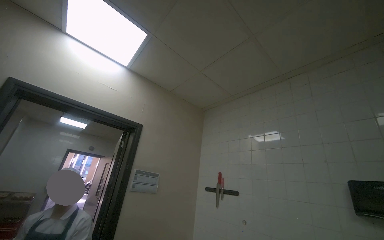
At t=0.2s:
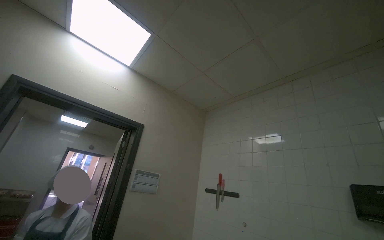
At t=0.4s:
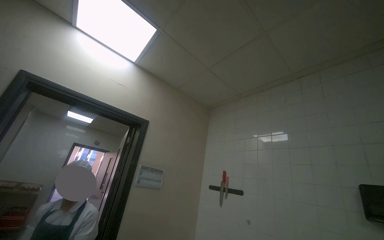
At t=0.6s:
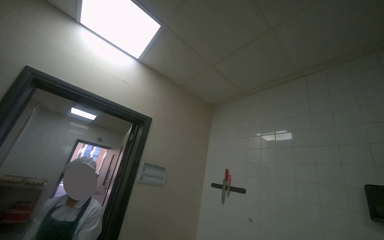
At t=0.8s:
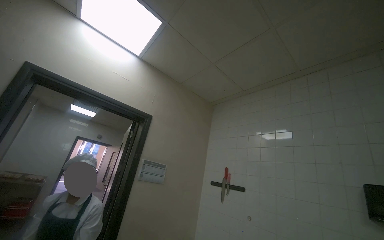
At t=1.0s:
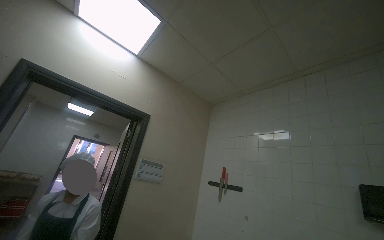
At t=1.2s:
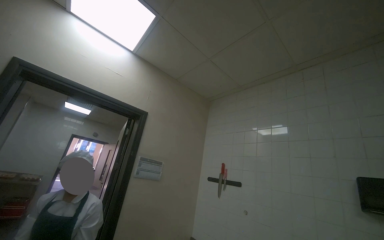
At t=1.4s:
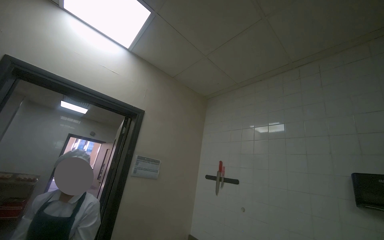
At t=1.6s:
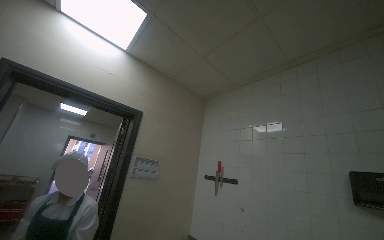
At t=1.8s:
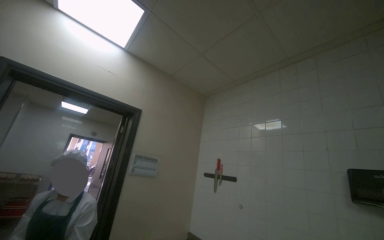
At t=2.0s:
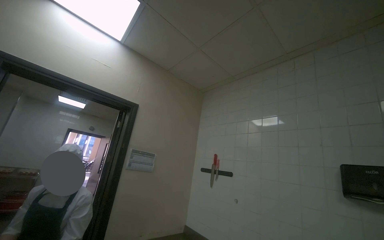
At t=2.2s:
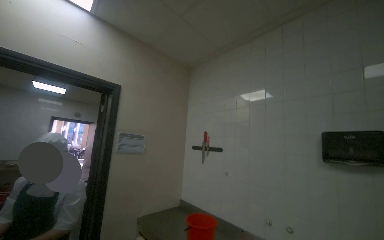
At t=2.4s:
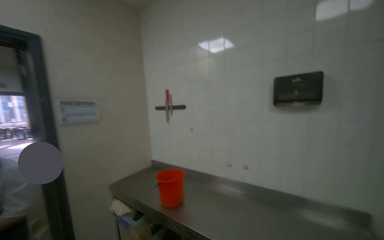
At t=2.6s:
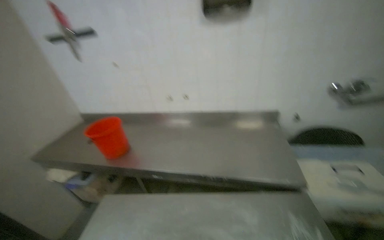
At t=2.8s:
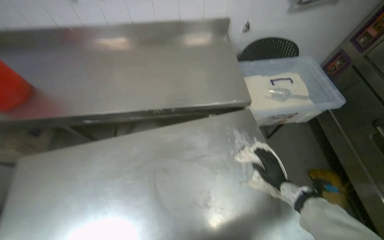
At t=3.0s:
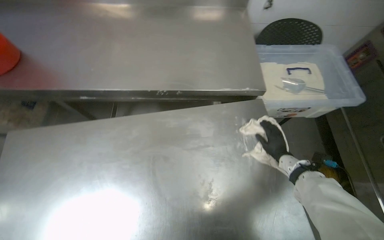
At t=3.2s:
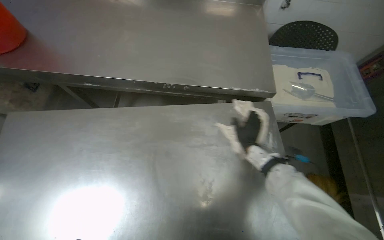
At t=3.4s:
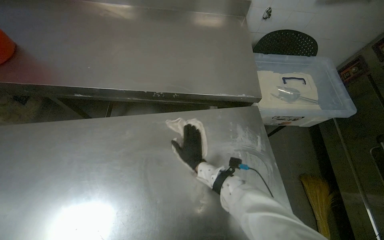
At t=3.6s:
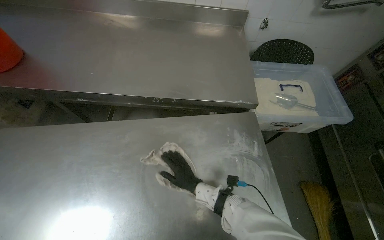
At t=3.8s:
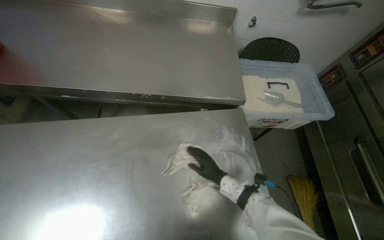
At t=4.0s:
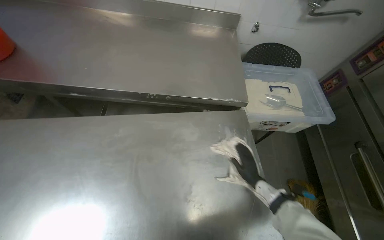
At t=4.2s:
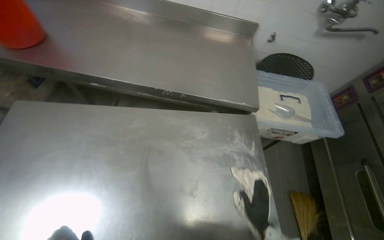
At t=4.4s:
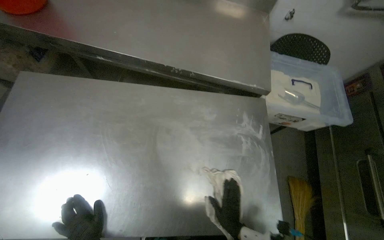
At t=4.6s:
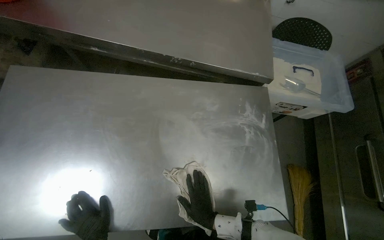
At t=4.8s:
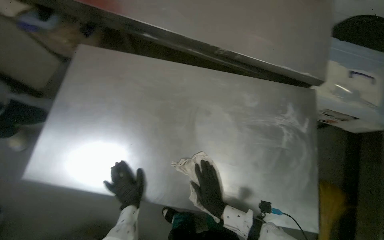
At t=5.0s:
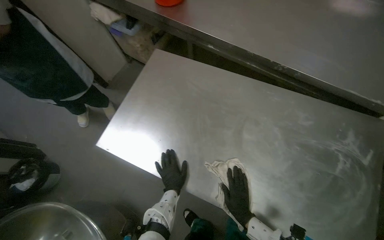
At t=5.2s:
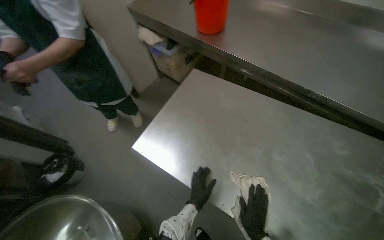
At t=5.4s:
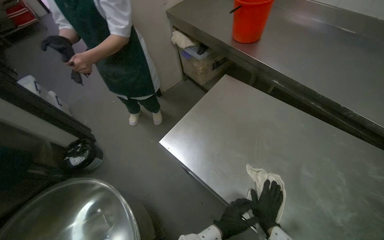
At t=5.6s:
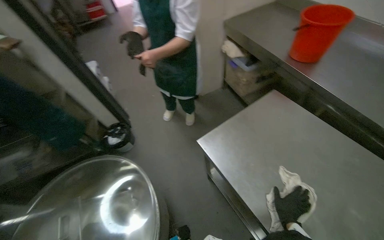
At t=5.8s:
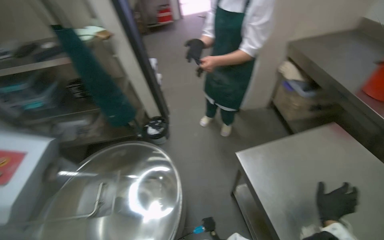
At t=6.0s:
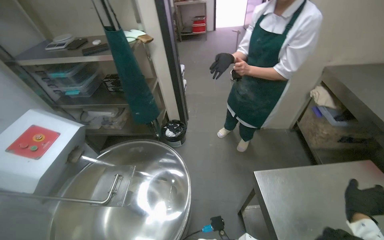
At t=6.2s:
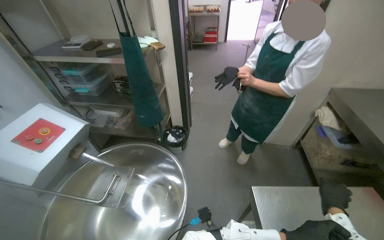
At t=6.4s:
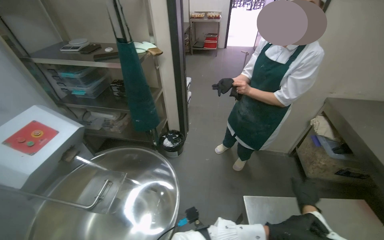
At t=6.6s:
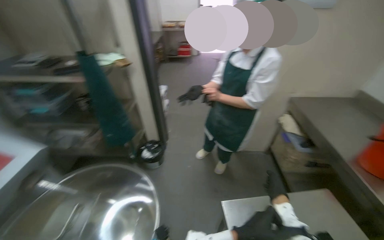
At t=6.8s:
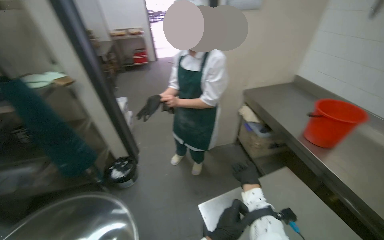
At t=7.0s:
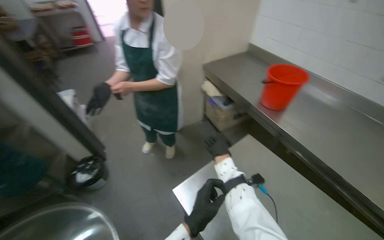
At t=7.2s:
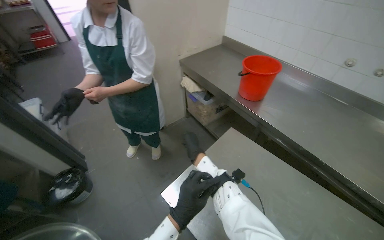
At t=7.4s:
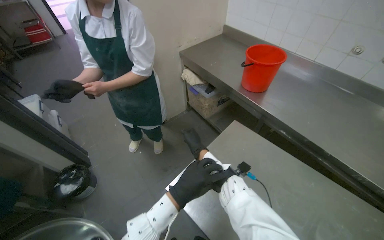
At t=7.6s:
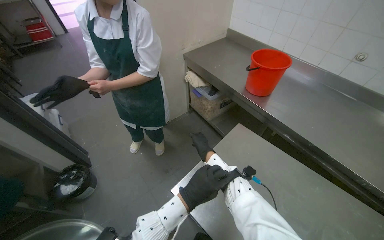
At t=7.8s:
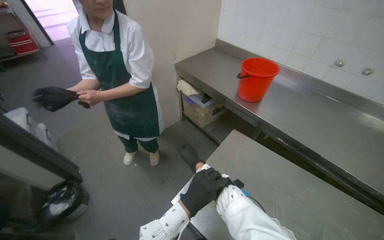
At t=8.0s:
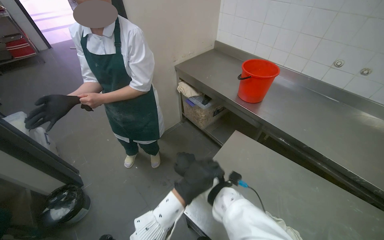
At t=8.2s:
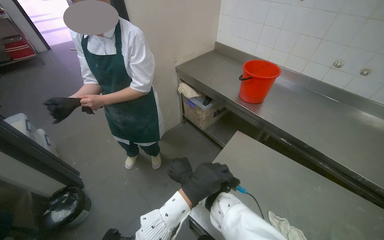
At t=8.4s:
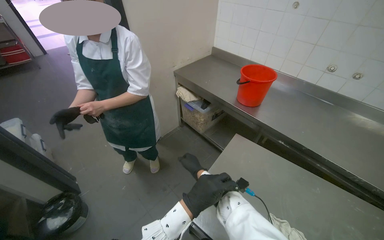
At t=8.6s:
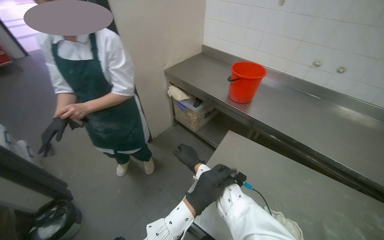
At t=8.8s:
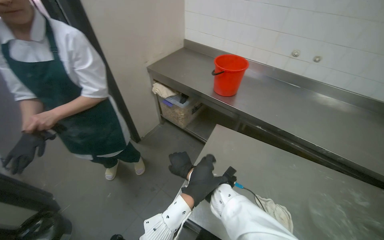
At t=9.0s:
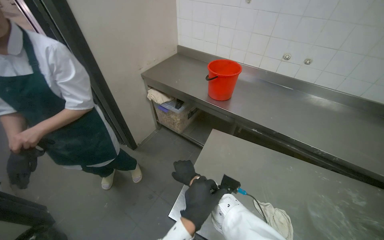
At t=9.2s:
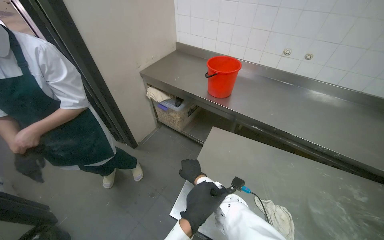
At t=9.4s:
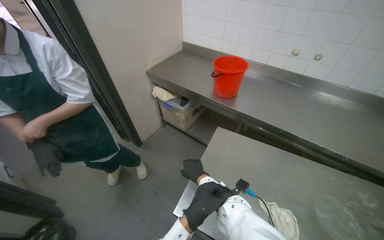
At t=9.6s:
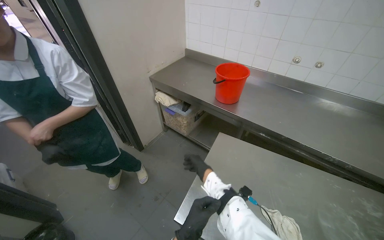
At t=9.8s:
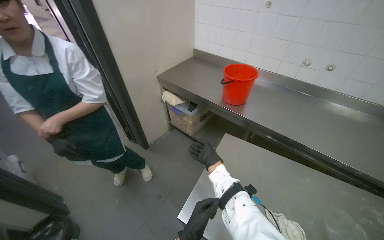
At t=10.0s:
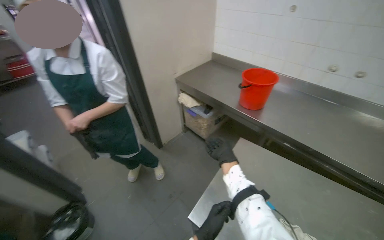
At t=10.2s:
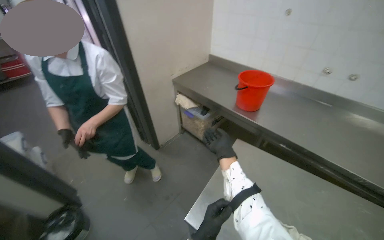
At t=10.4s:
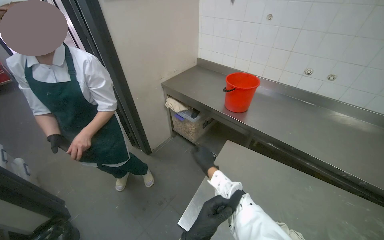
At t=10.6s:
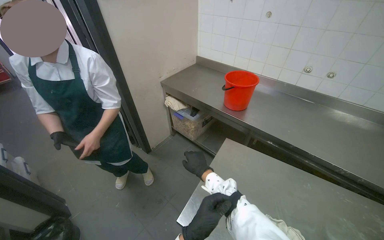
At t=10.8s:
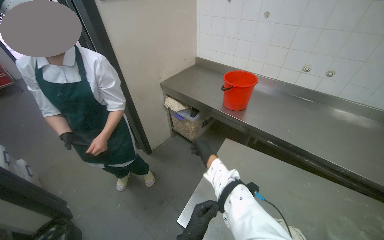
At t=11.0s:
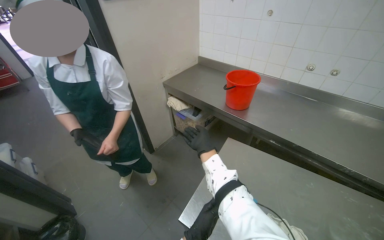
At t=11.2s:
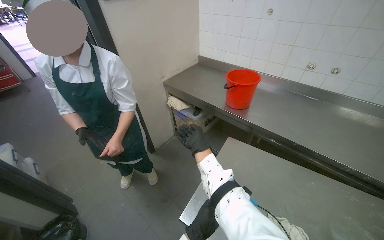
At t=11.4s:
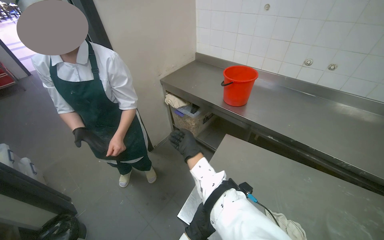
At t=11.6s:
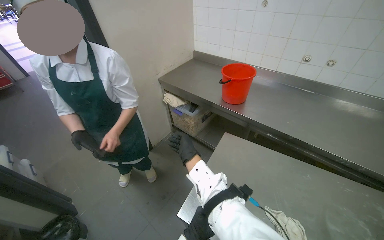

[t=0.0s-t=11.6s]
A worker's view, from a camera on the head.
Job: wiping surfaces.
The whole recording: Wiping kitchen countertop. The worker wipes a stainless steel kitchen countertop with a cloth.
t=1.4s to t=2.8s: The camera is carried approximately 60 cm. The wearer looks approximately 60 degrees further to the right. The view tips downward by approximately 75 degrees.
t=2.8s to t=4.4s: The right hand swings left and right, roughly 35 cm each way, with 2 reversals.
t=4.4s to t=5.8s: The head travels about 50 cm. The wearer's head swings roughly 75 degrees to the left.
t=5.8s to t=7.2s: The head rotates roughly 30 degrees to the right.

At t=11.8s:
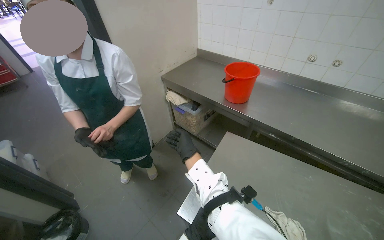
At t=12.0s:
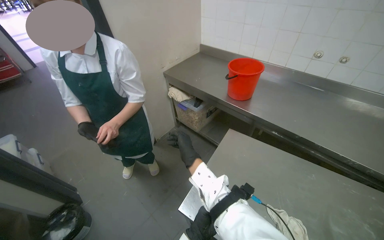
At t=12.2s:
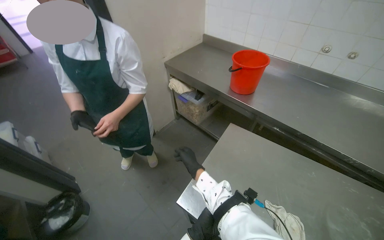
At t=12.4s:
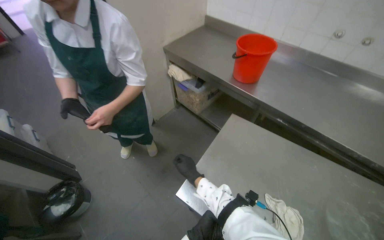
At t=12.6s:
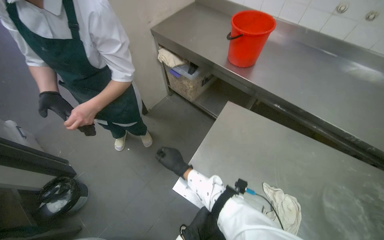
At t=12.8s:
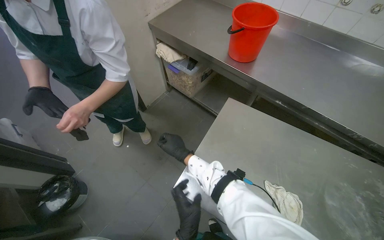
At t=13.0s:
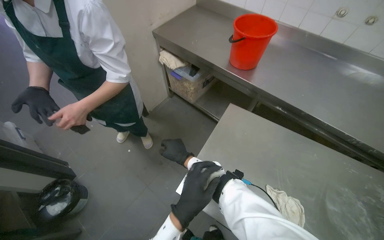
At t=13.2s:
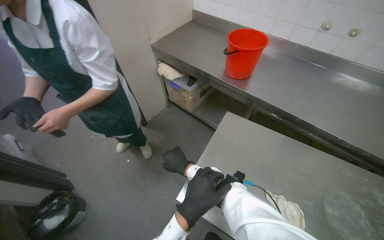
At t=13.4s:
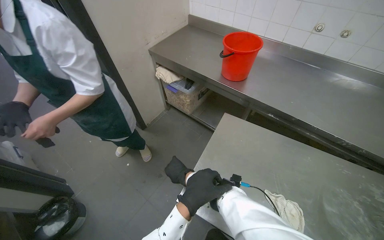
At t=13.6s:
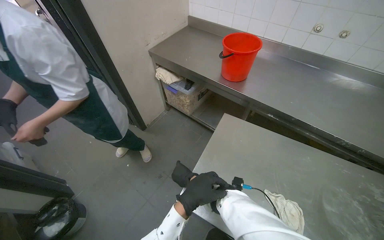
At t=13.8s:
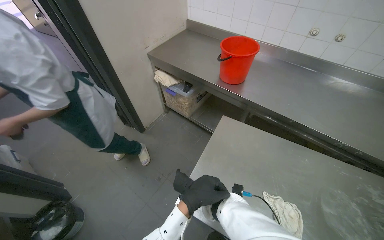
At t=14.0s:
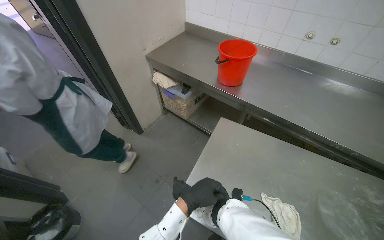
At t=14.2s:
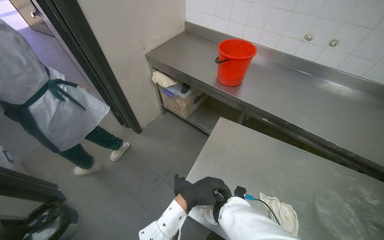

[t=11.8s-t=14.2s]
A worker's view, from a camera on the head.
Job: wiping surfaces.
The whole recording: Wiping kitchen countertop. The worker wipes a stainless steel kitchen countertop with a cloth.
t=11.8s to t=13.0s: The view tips downward by approximately 15 degrees.
t=13.0s to t=14.2s: The right hand heads nearer to the camera, covering about 20 cm.

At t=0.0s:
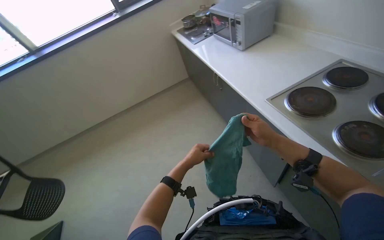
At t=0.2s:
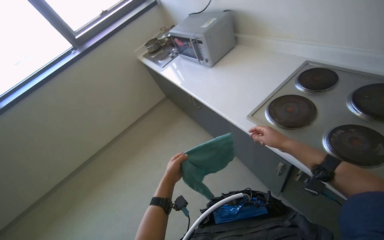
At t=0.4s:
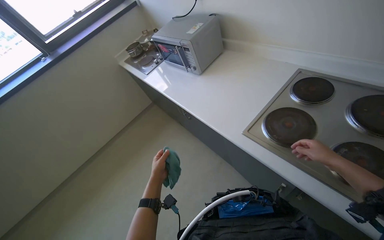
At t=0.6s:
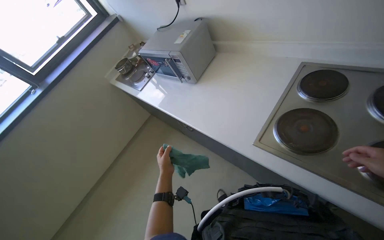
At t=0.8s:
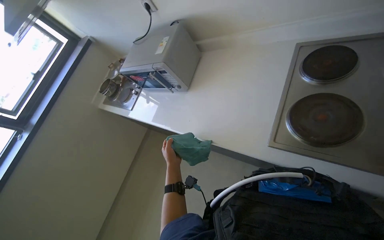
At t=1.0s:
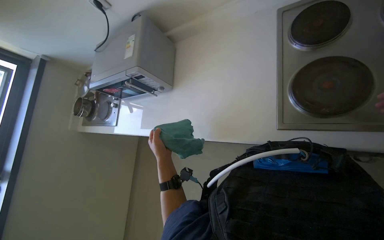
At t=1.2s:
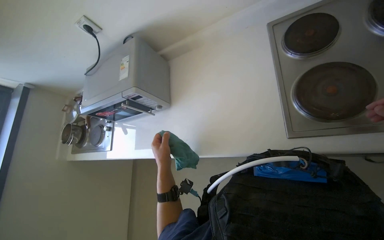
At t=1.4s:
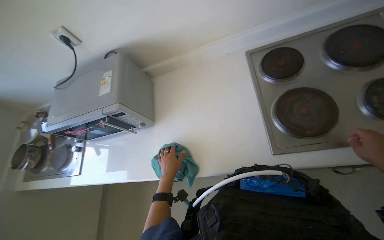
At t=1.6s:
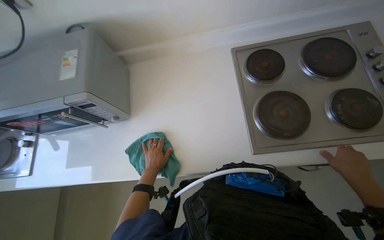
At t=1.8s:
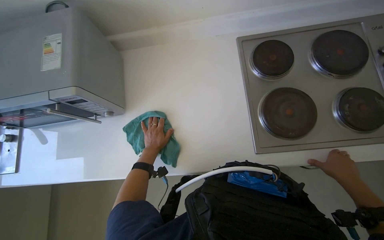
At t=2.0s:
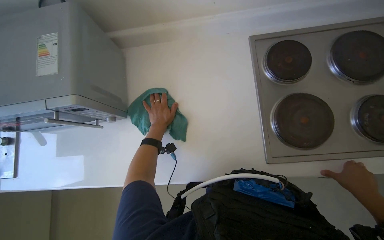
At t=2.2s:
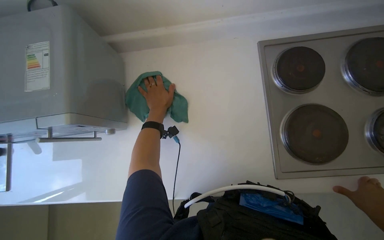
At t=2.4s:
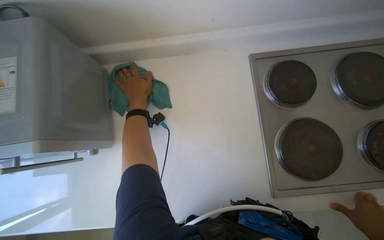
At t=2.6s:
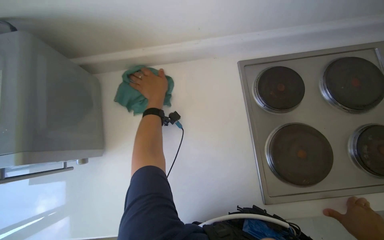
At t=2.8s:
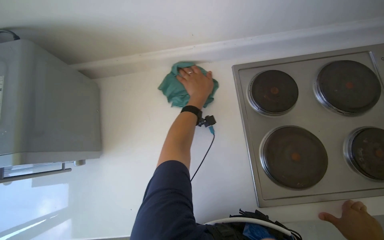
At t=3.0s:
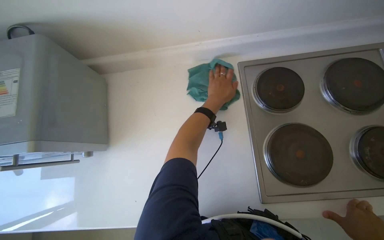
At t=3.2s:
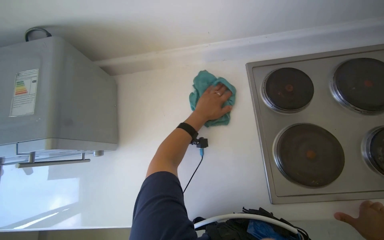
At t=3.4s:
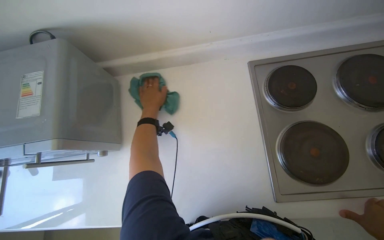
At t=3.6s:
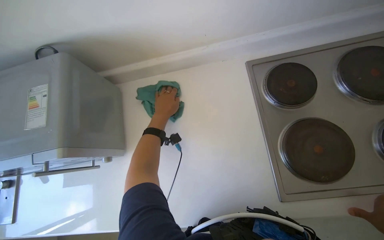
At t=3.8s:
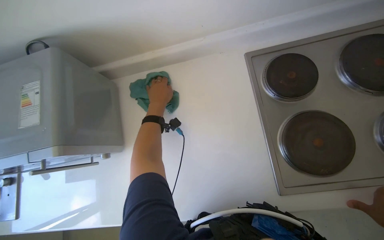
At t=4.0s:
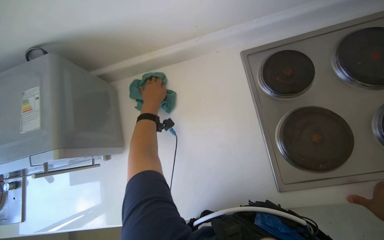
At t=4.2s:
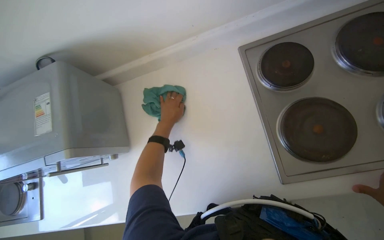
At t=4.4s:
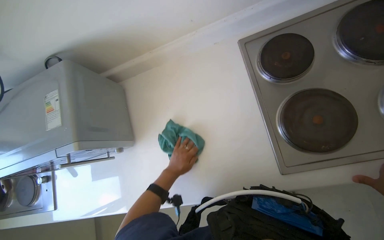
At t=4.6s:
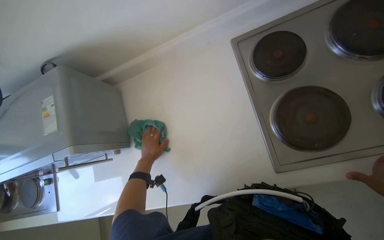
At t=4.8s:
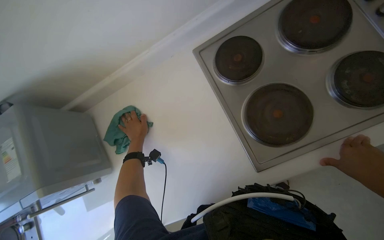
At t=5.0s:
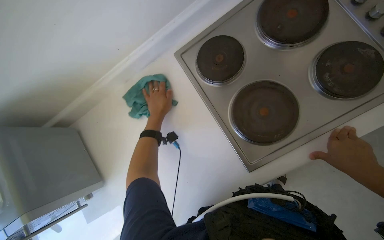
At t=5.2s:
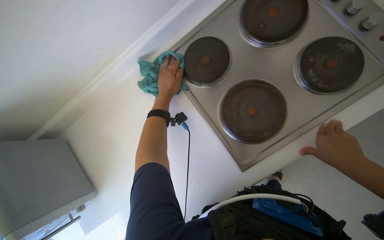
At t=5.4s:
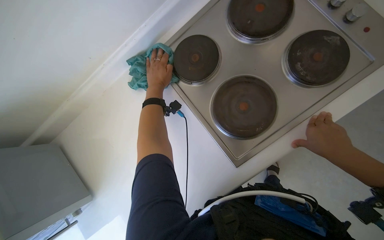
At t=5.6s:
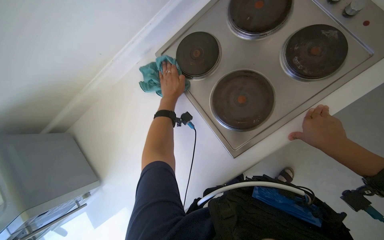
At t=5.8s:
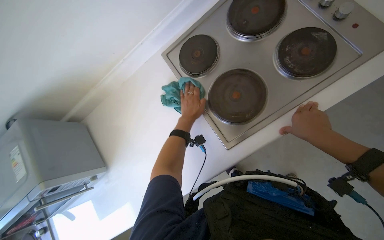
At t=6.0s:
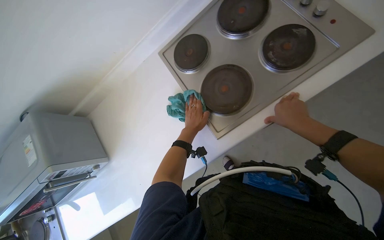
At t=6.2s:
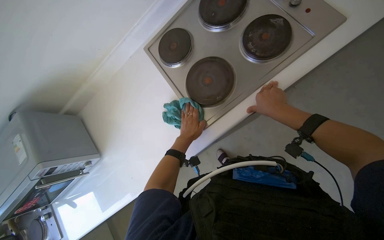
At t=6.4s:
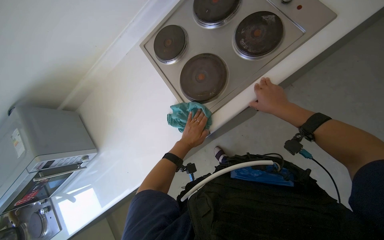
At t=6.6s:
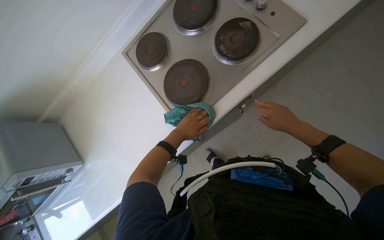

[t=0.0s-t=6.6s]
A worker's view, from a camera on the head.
Job: cleaning kitchen.
The whole recording: Wiping kitchen counter and stove. The worker wipes the kitchen counter and stove with a cleaning cloth.
t=0.0s to t=1.6s: The wearer moves roughly 70 cm. The wearer looks about 70 degrees further to the right.
t=1.6s to t=3.2s: The left hand heads up the picture and to the right, covering about 35 cm.
t=3.2s to t=5.0s: Everything in view rotates about 25 degrees counterclockwise. The left hand travels down the picture and back again, approximately 25 cm each way.
t=5.0s to t=6.6s: The left hand shifts roughly 30 cm to the right, and reaches approximately 25 cm down the picture, then returns.
